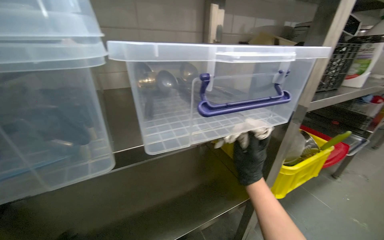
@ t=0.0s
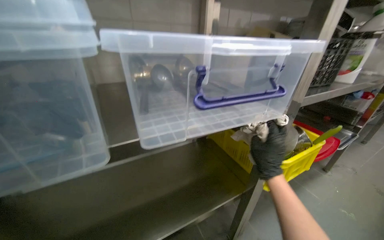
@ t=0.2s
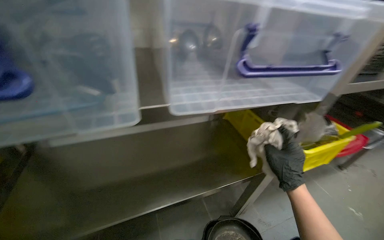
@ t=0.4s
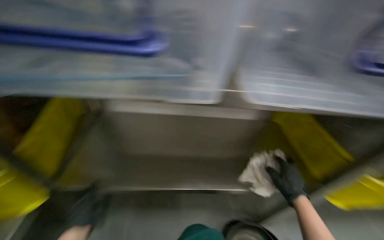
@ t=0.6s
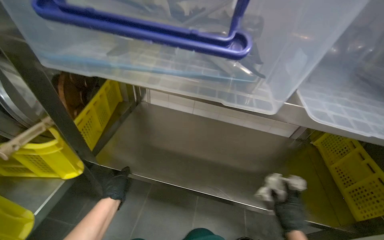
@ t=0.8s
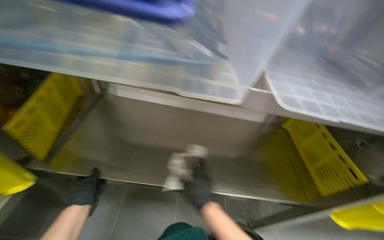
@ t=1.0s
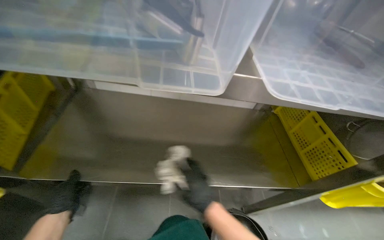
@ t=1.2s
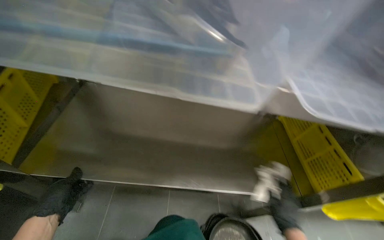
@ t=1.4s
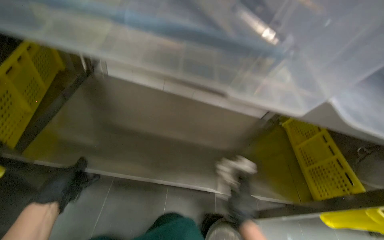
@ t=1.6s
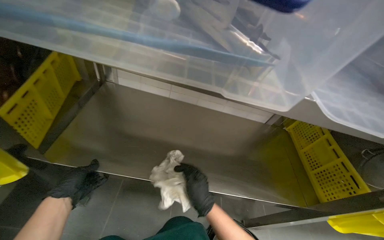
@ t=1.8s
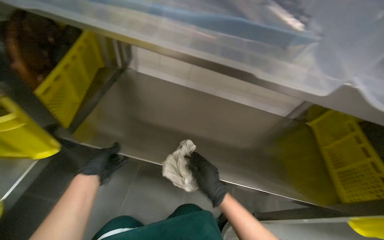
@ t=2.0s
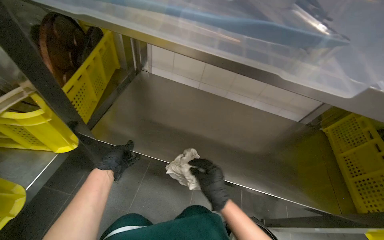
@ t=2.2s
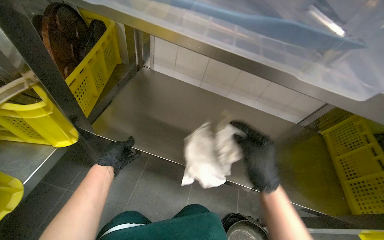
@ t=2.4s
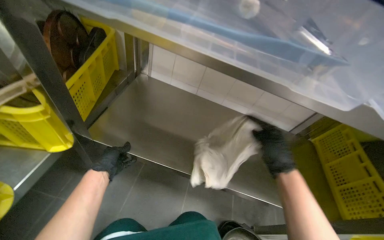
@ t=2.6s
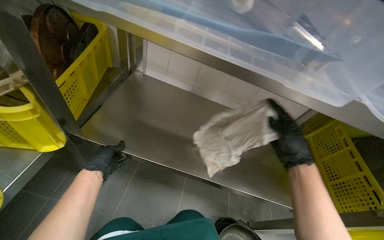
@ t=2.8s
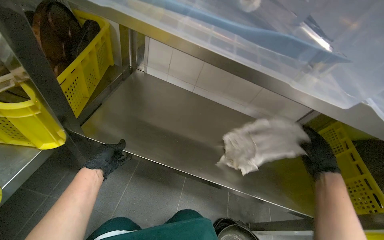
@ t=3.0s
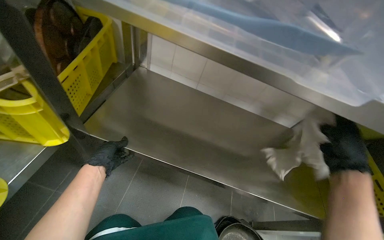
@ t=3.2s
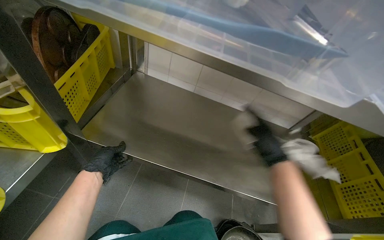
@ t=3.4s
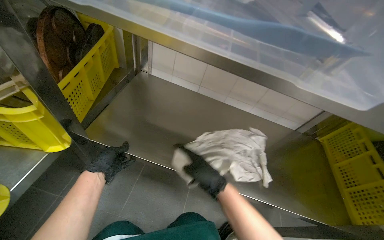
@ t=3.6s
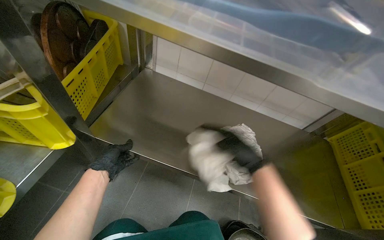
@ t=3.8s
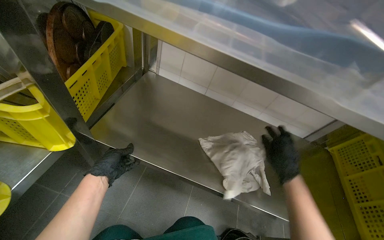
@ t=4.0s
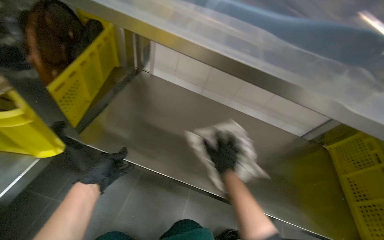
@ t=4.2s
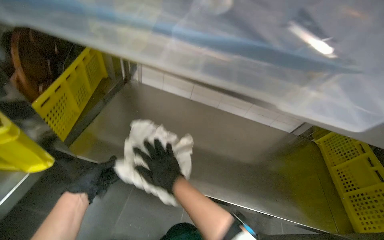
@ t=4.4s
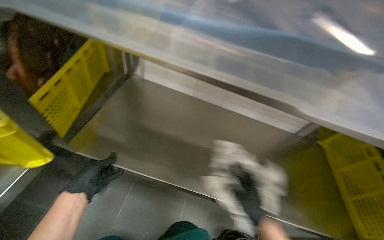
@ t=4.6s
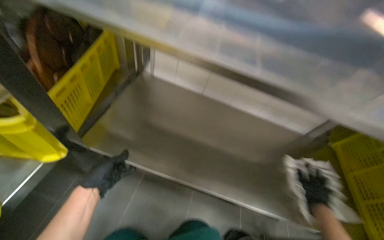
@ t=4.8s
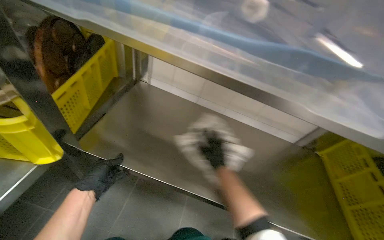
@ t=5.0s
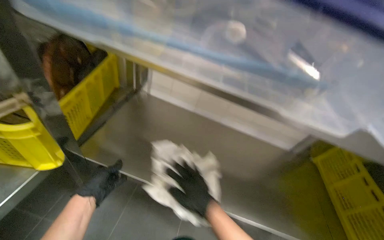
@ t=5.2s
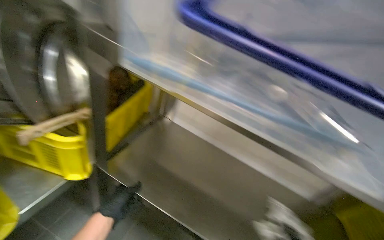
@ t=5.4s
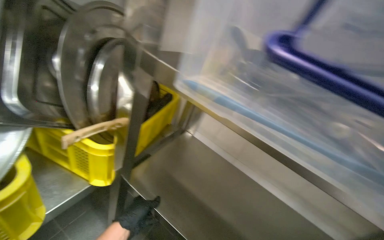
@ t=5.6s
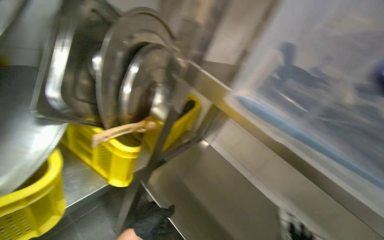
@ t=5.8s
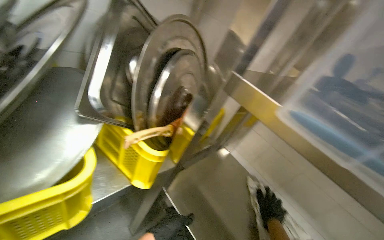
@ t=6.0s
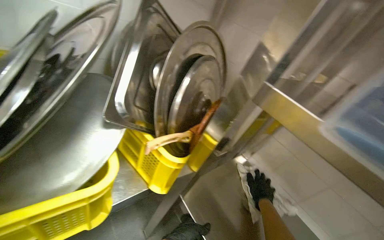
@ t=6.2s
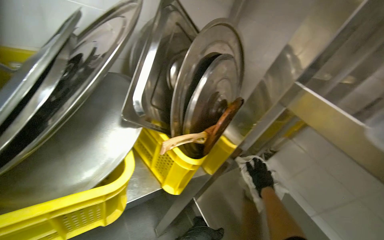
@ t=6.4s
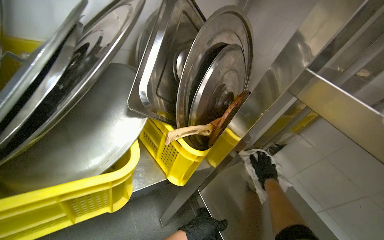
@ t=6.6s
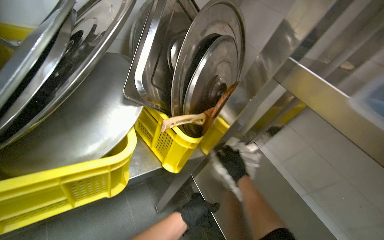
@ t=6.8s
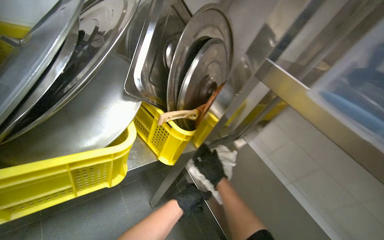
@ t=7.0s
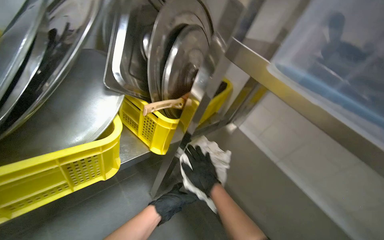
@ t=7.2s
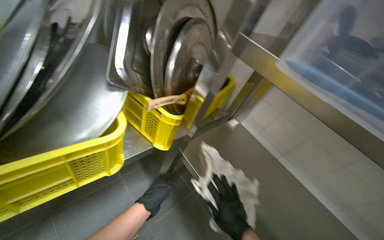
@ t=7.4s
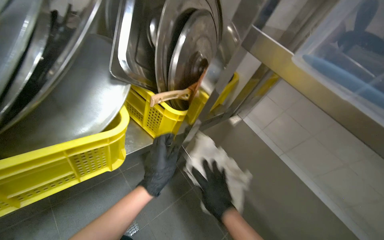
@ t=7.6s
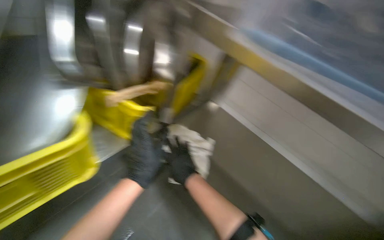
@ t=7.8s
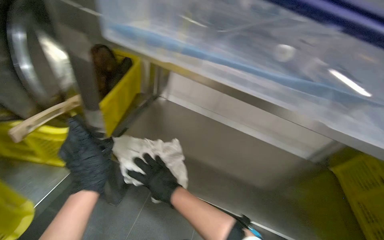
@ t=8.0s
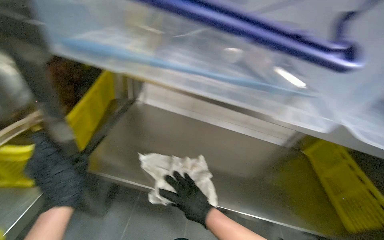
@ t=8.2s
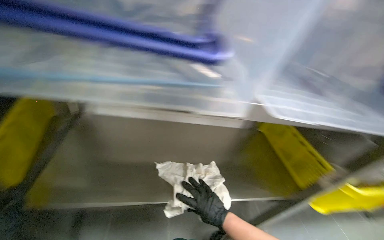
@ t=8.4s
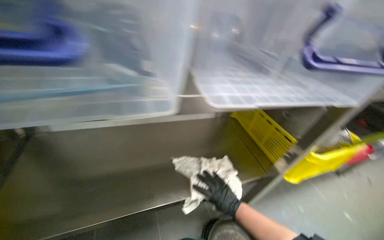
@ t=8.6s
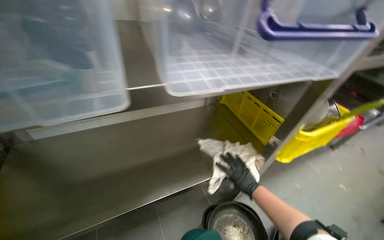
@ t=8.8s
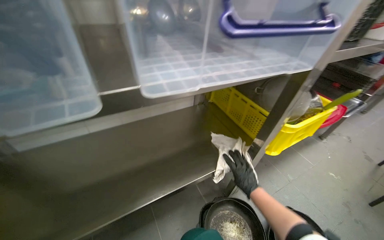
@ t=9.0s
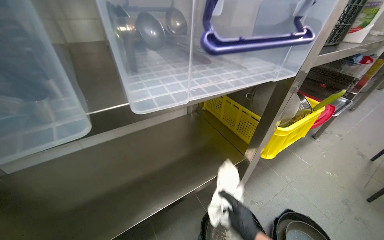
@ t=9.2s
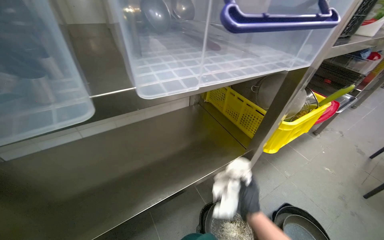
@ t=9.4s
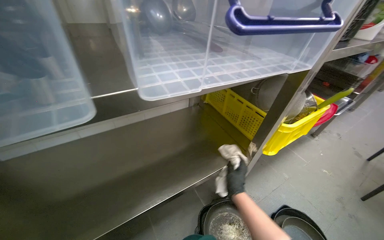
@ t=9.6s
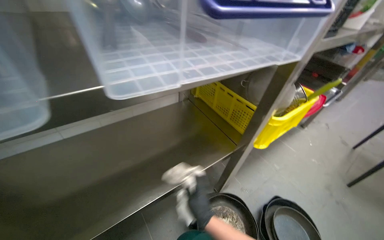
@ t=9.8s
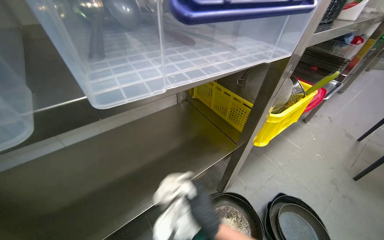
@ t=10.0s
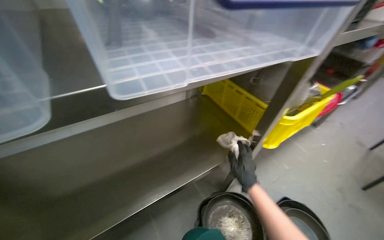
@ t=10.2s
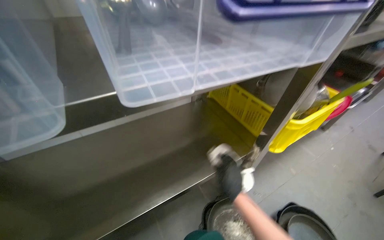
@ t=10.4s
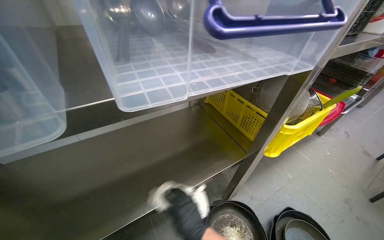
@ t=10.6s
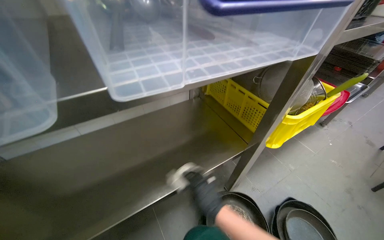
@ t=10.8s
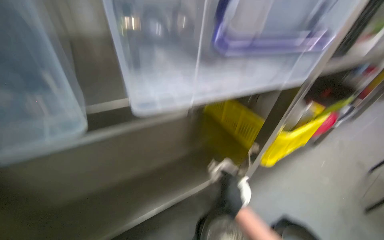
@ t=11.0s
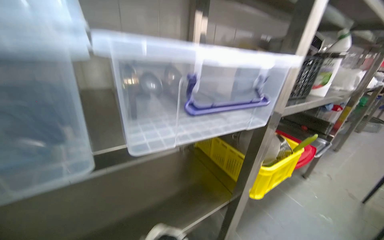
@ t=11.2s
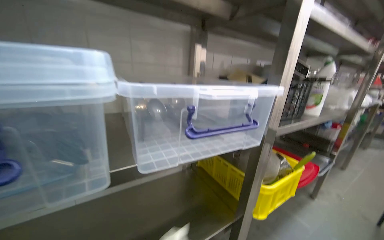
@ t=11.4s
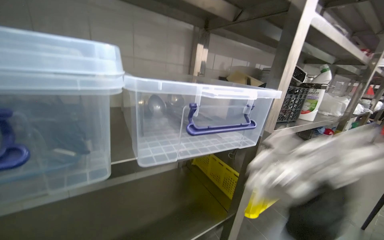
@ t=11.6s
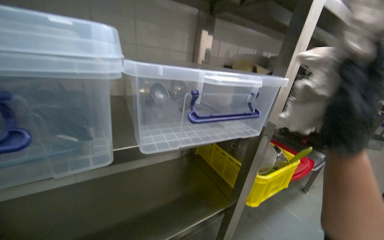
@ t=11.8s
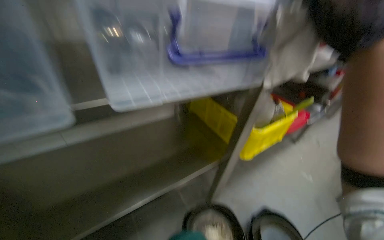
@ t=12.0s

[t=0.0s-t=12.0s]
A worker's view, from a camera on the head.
Job: wiping surfaces.
The whole recording: Cleaning metal shelves. The worker removes items from a metal shelf and wipes the surface clean.
t=0.0s to t=1.6s: The head turns to the left by some 20 degrees. The wearer looks approximately 15 degrees further downward.
t=1.6s to t=3.0s: The left hand heads farther from the camera, covering approximately 10 cm.
t=3.0s to t=4.4s: The right hand moves left and right over roughly 50 cm, changing direction 2 times; the left hand heads nearer to the camera, covering about 10 cm.
t=4.4s to t=6.0s: The head rotates roughly 35 degrees to the left. The view tips upward by approximately 25 degrees.
t=6.0s to t=7.6s: The right hand goes about 30 cm to the left and nearer to the camera.
t=7.6s to t=9.0s: The wearer looks approximately 40 degrees further to the right.
t=9.0s to t=10.4s: The right hand heads to the left, covering roughly 10 cm.

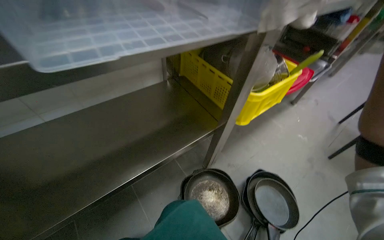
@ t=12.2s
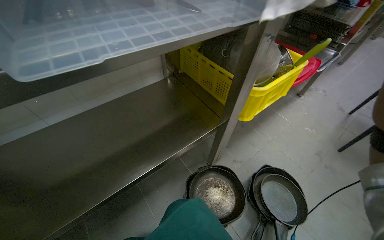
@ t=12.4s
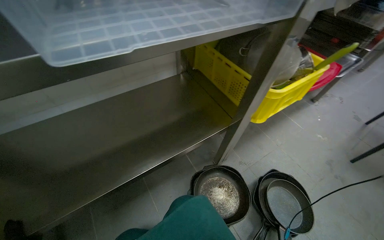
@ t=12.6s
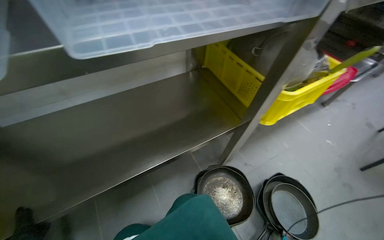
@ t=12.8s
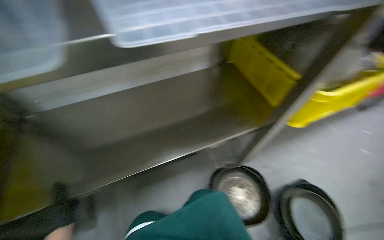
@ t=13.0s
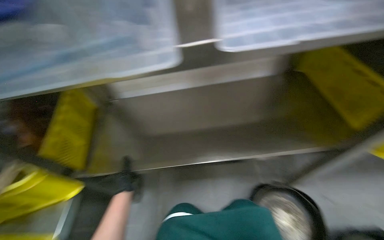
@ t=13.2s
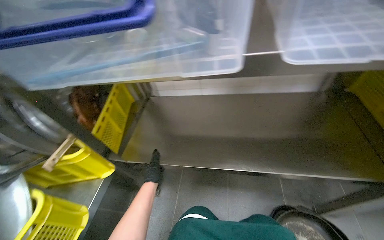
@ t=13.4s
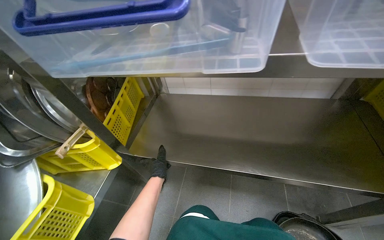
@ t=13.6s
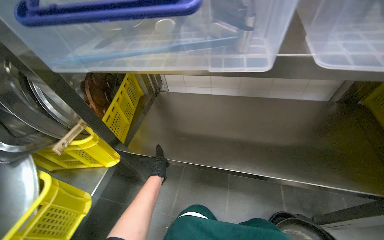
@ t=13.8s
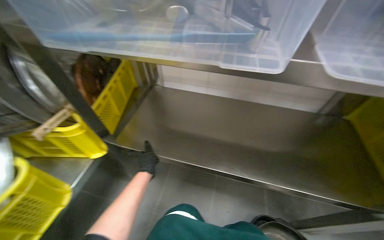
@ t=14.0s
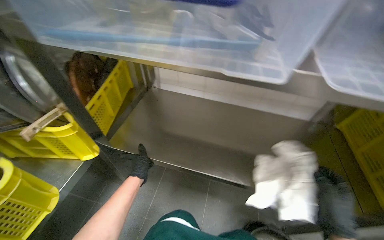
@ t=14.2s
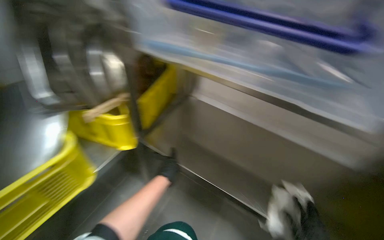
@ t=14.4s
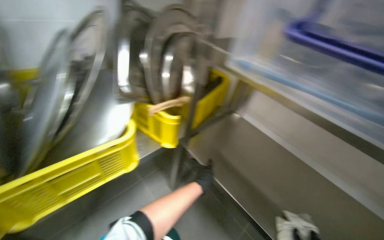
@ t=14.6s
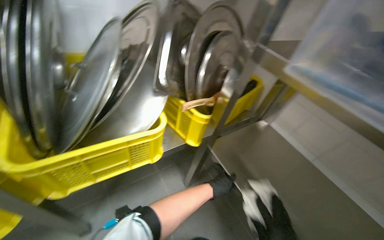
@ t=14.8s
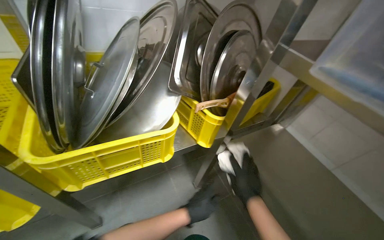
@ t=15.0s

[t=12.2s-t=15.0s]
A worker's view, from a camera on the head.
Job: wiping surfaces.
The whole recording: Cleaning metal shelves. The worker removes items from a metal shelf and wipes the surface clean.
t=12.2s to t=13.6s: The wearer looks about 50 degrees further to the left.
t=13.6s to t=15.0s: The wearer's head swings some 50 degrees to the left.

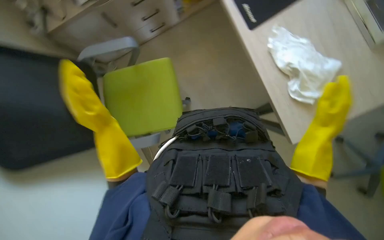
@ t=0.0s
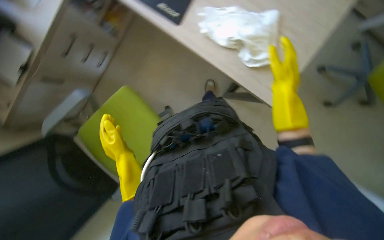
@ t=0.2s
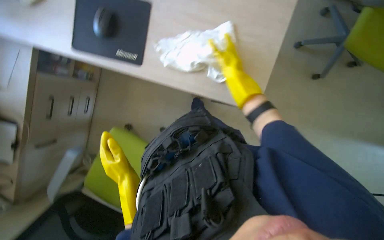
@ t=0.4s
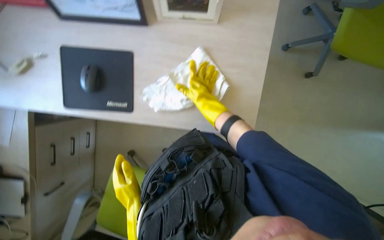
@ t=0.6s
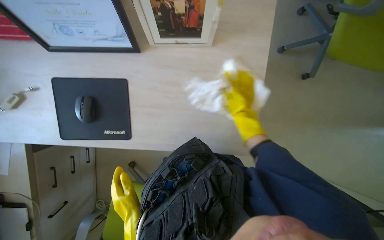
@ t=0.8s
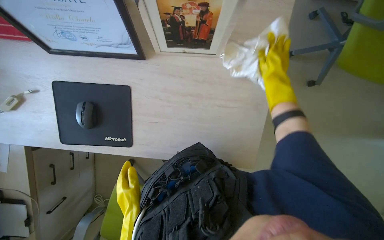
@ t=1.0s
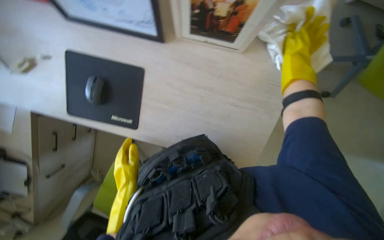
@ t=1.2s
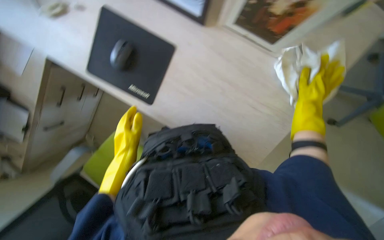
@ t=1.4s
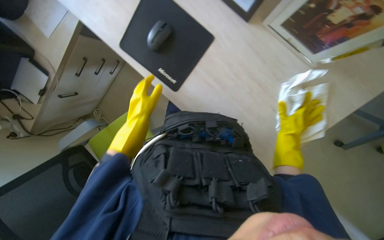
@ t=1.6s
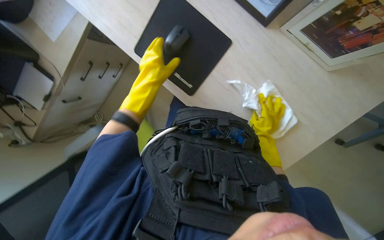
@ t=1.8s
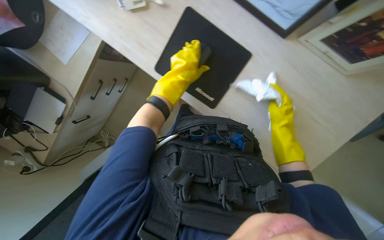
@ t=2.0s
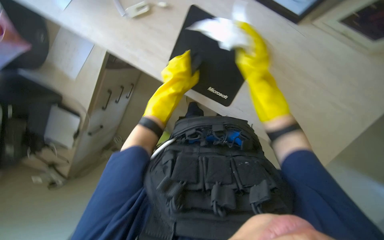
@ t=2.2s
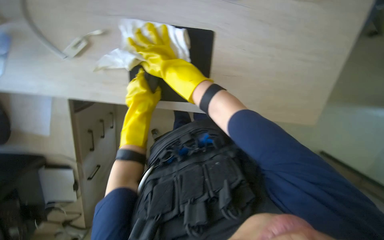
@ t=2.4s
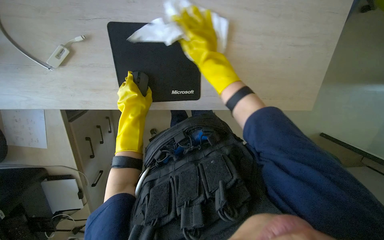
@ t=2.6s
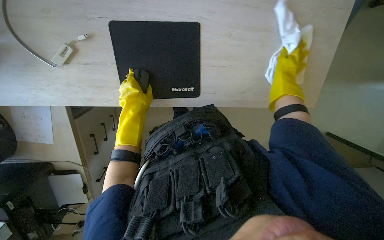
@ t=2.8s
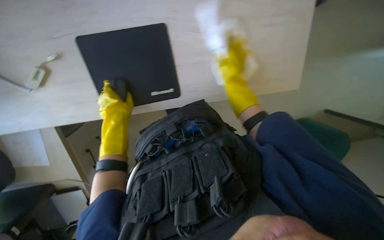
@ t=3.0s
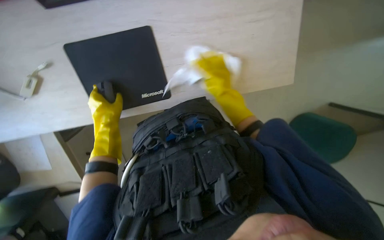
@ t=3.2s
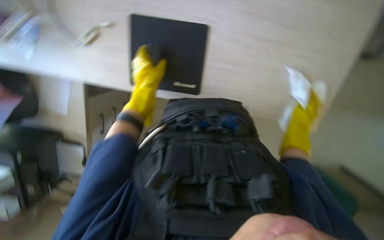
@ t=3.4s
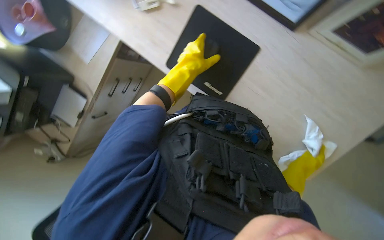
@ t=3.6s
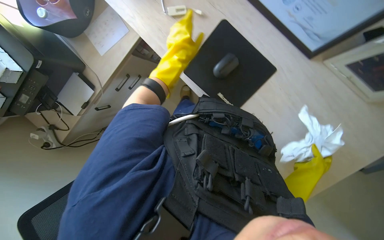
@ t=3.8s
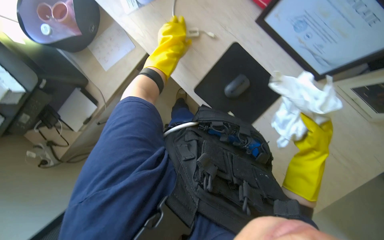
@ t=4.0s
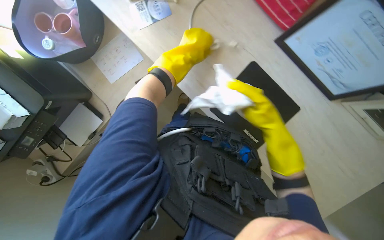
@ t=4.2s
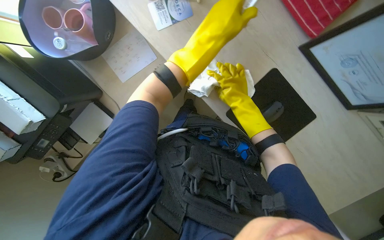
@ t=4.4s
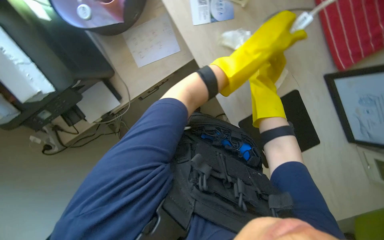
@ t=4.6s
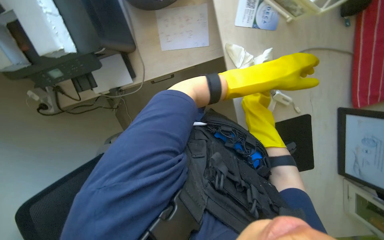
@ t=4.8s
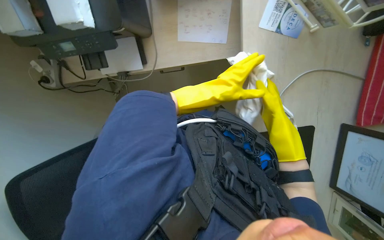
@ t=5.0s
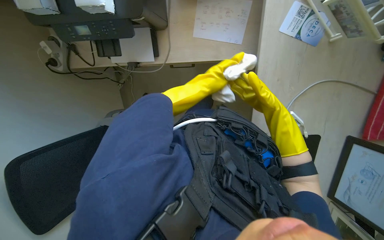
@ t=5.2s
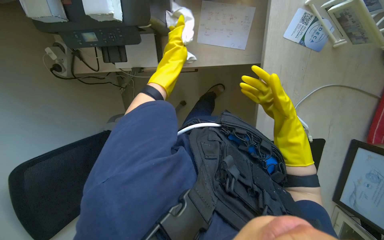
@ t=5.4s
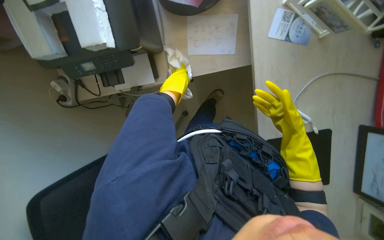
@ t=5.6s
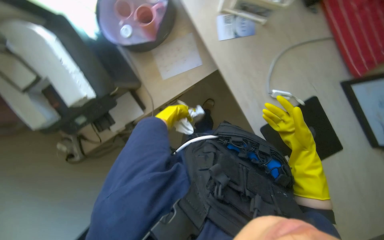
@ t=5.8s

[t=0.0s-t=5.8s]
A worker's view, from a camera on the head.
Job: wiping surfaces.
The whole recording: Wiping office surfaces. The worker wipes various office surfaces, moving items like a mouse, plants, and a coffee machine.
t=0.0s to t=1.4s: The scene turns roughly 25 degrees counterclockwise in the picture.
t=1.4s to t=2.8s: The scene rotates counterclockwise by some 25 degrees.
